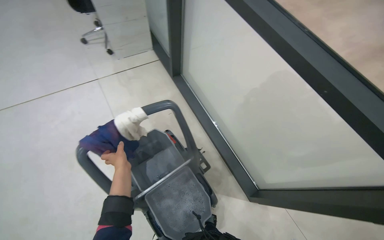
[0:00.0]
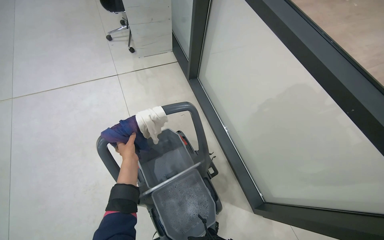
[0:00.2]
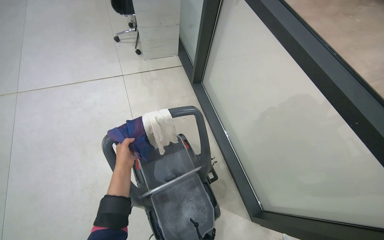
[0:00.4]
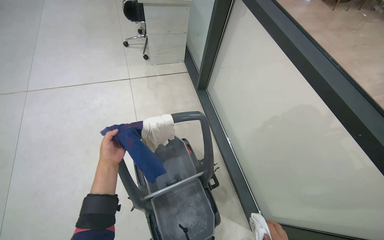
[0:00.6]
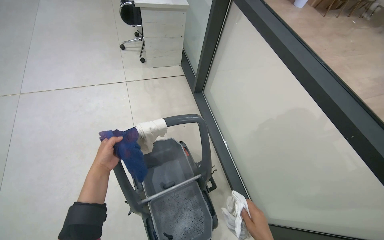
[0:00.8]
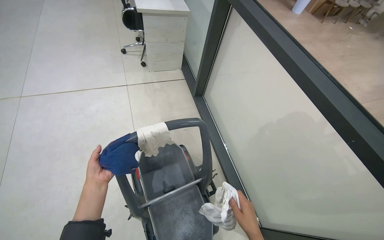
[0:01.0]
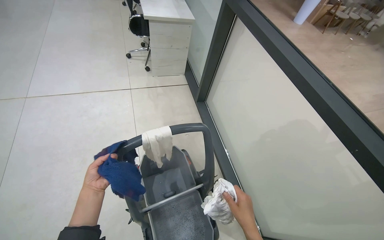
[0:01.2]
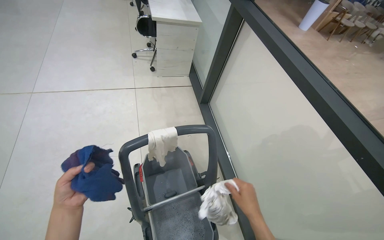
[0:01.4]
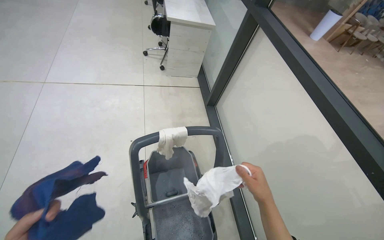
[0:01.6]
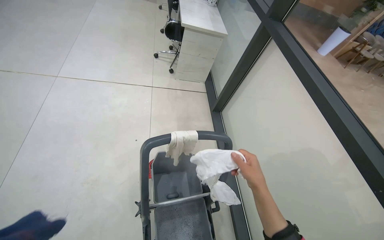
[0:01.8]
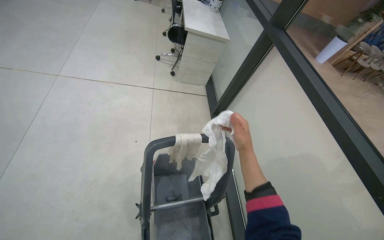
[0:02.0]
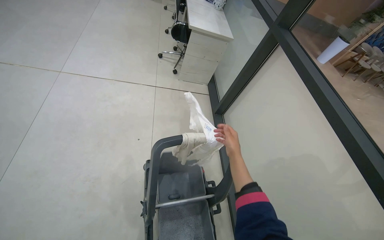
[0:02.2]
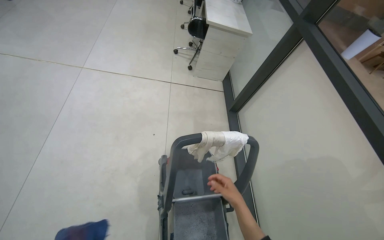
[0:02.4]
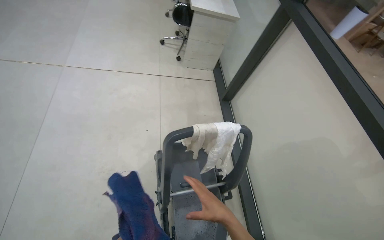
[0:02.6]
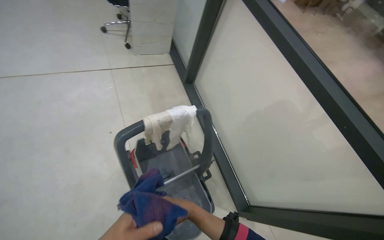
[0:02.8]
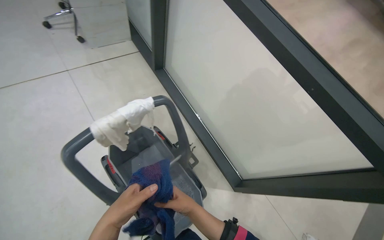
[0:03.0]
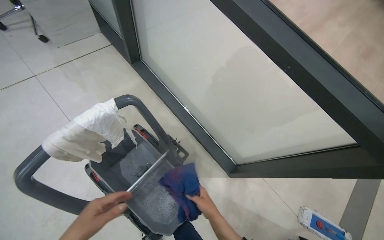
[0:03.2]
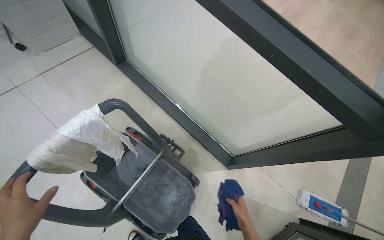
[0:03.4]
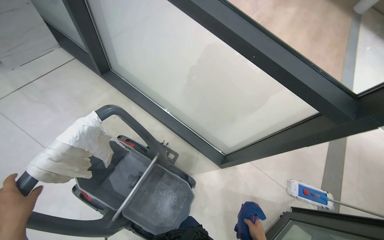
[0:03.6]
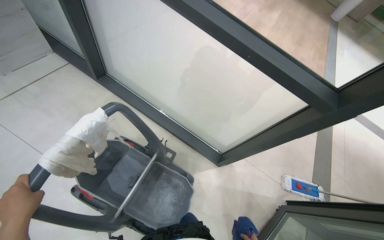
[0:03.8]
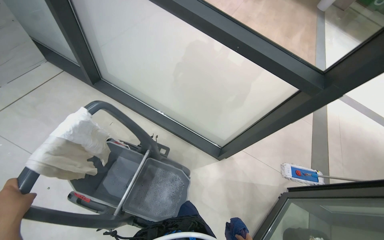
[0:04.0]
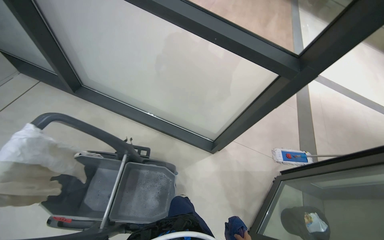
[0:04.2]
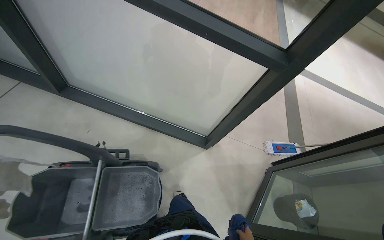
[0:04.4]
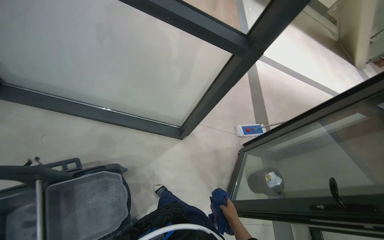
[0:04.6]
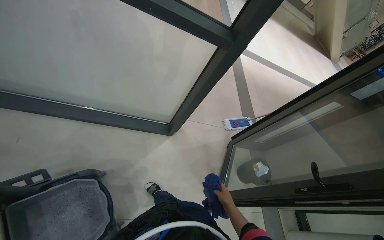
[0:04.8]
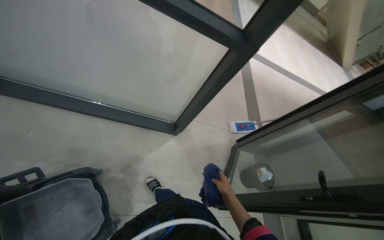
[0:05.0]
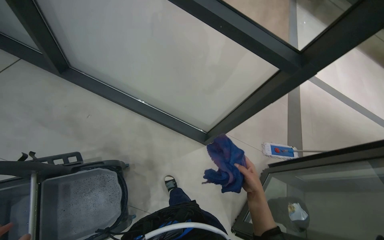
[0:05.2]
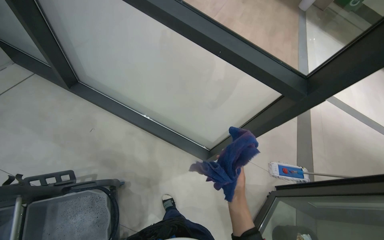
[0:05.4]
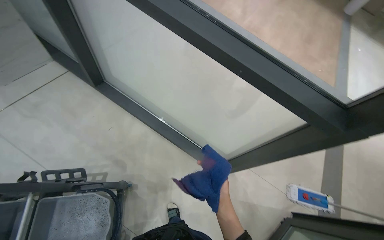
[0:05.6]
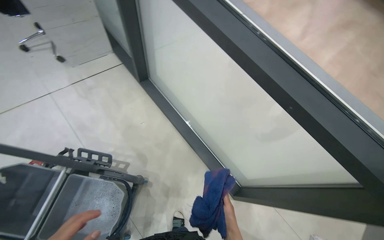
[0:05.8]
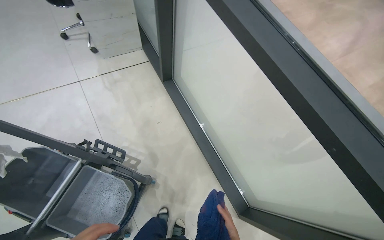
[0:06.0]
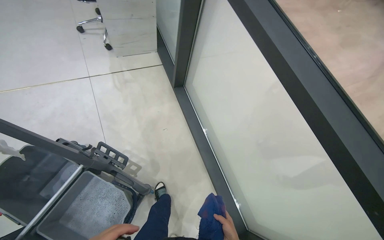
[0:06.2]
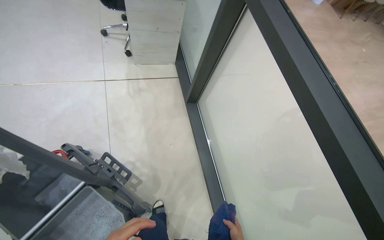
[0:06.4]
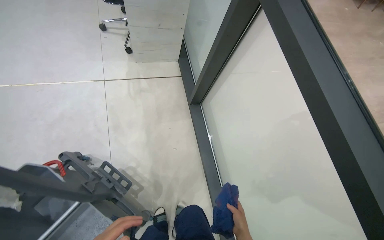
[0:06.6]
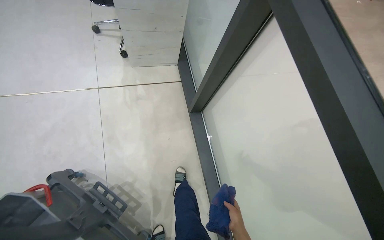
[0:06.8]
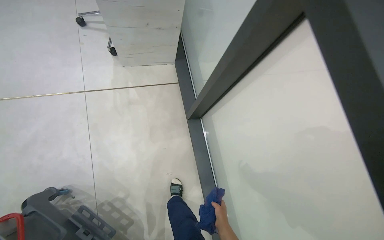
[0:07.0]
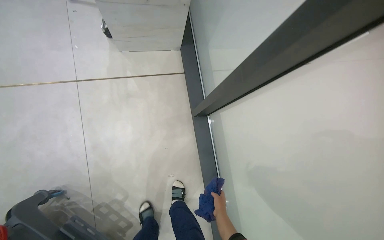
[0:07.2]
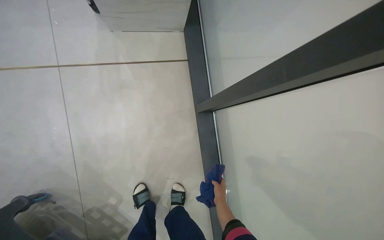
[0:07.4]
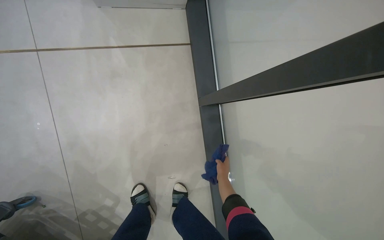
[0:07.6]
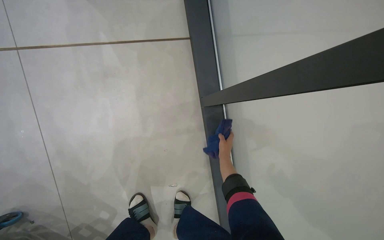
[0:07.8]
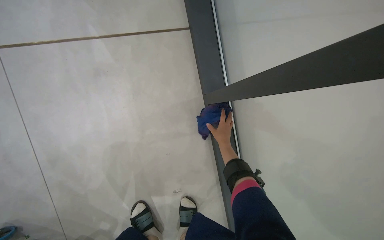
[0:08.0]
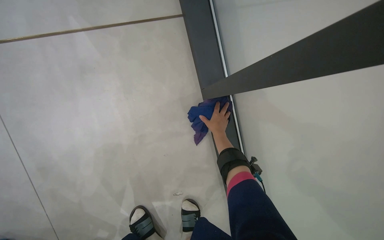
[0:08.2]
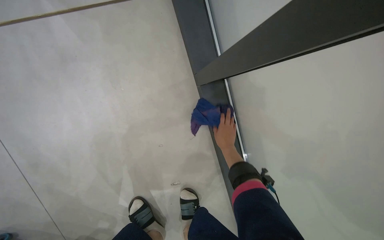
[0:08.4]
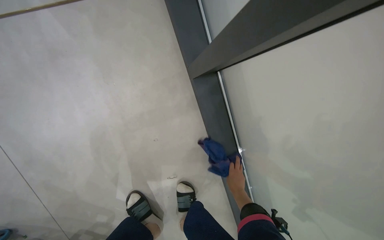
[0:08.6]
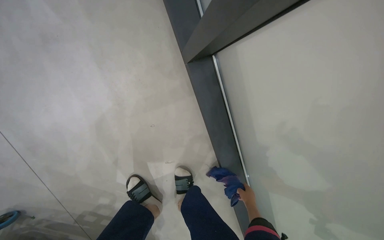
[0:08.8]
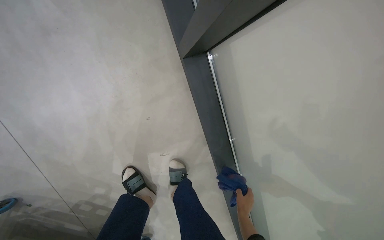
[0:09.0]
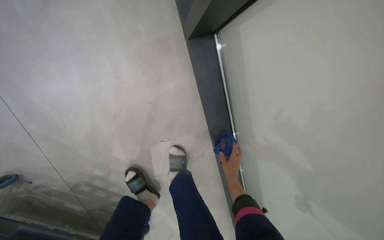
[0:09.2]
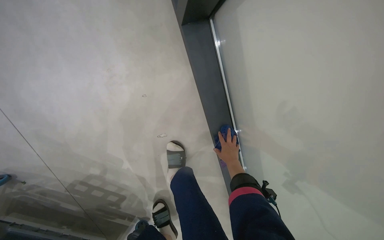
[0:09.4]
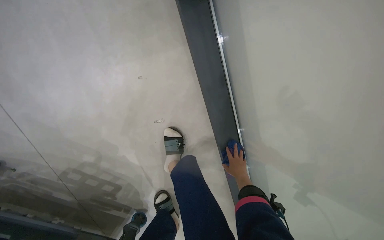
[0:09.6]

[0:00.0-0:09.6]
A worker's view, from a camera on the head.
Job: wiping surfaces.
The whole recording: Wiping glass partitions. The worker wipes the frames of the glass partitions with a blue cloth.
0:01.6 to 0:03.2: The head rotates some 30 degrees to the right. The wearer looks about 20 degrees further downward.
0:03.2 to 0:04.8: The head rotates some 45 degrees to the right. The view tilts approximately 15 degrees downward.
0:04.8 to 0:06.4: The head travels roughly 50 cm. The wearer's head swings some 75 degrees to the left. The wearer looks approximately 15 degrees further upward.
0:06.4 to 0:08.0: The camera travels about 1 m. The view tilts some 25 degrees downward.
0:08.0 to 0:09.6: The view tilts some 15 degrees downward. The right hand moves up and down the picture over roughly 35 cm, changing direction 2 times.

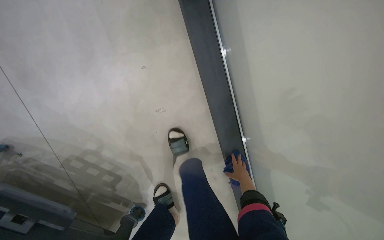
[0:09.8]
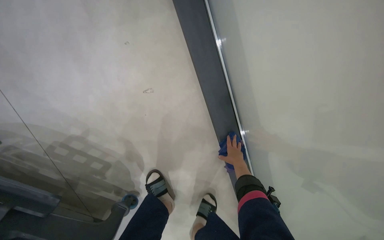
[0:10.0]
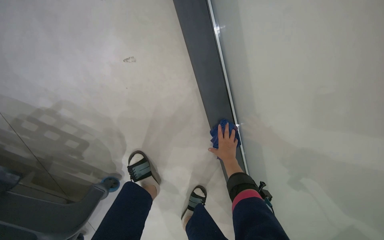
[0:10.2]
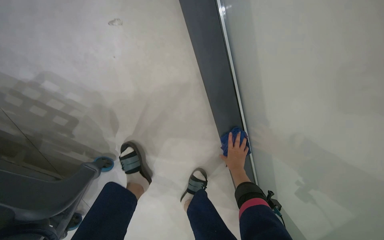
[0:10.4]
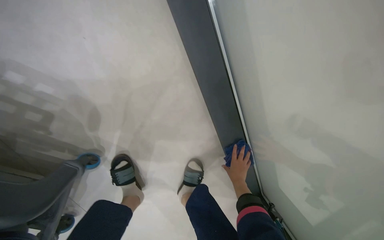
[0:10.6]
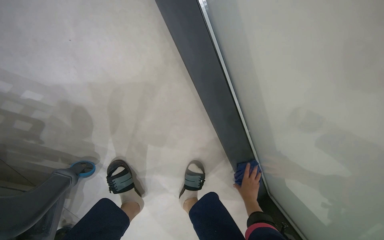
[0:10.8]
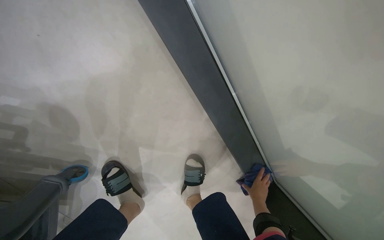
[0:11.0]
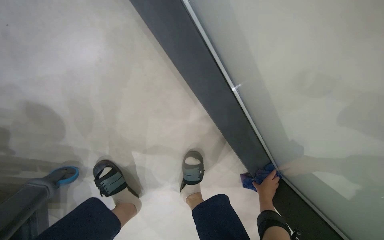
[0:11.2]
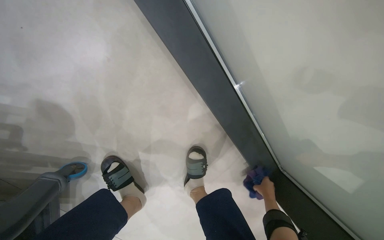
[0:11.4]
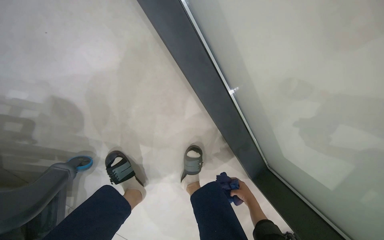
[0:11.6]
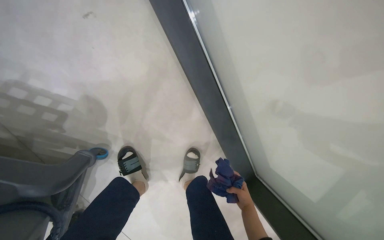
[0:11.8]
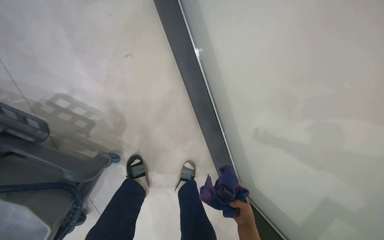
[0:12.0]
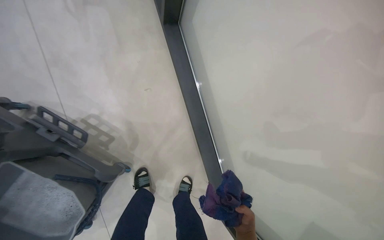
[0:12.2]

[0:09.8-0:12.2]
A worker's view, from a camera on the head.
Job: wiping surfaces.
The whole recording: Wiping glass partitions. The worker wipes the frames of the glass partitions with a blue cloth.
0:09.8 to 0:11.0: The camera travels approximately 40 cm. The view tips downward by about 20 degrees.
0:11.0 to 0:12.2: The head travels approximately 60 cm. The view tips upward by some 25 degrees.

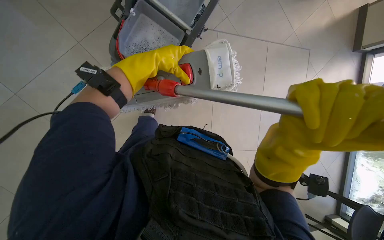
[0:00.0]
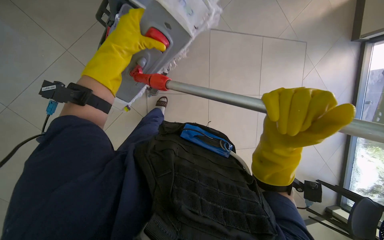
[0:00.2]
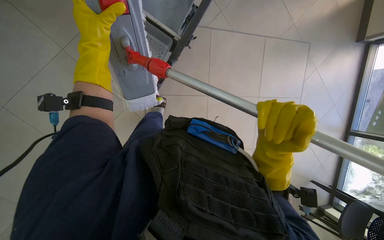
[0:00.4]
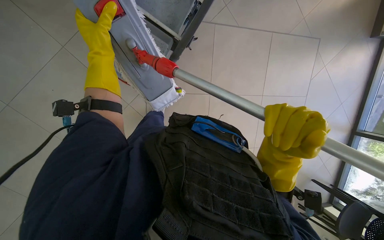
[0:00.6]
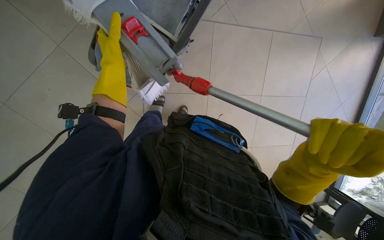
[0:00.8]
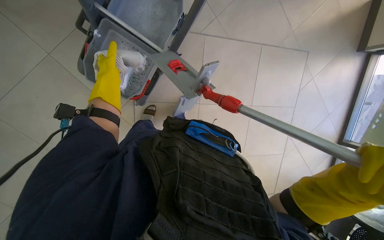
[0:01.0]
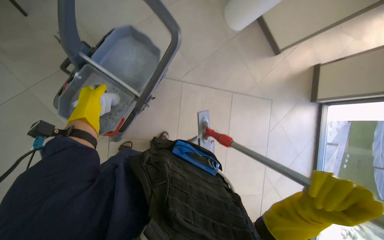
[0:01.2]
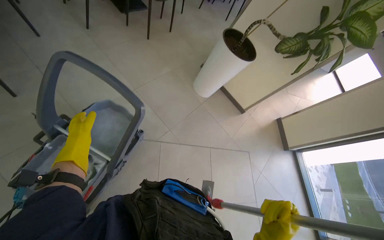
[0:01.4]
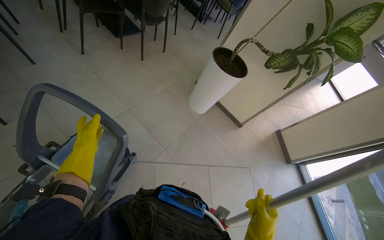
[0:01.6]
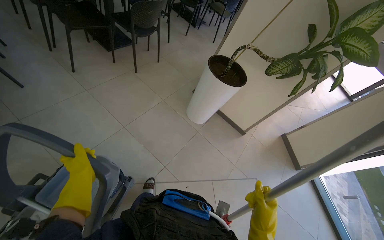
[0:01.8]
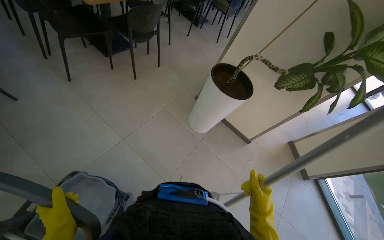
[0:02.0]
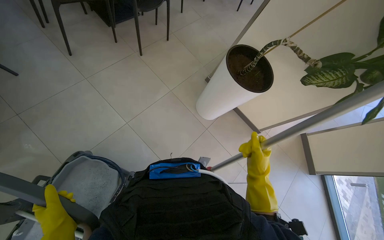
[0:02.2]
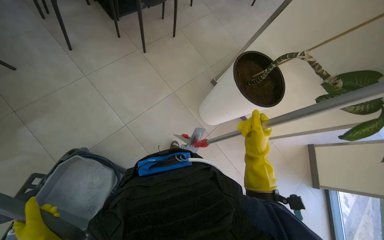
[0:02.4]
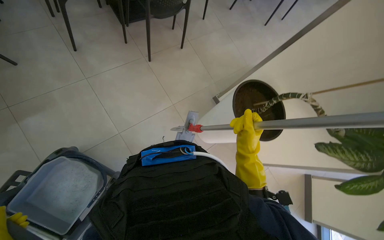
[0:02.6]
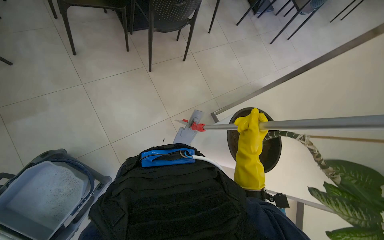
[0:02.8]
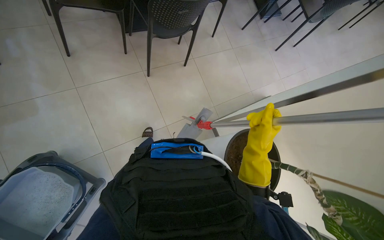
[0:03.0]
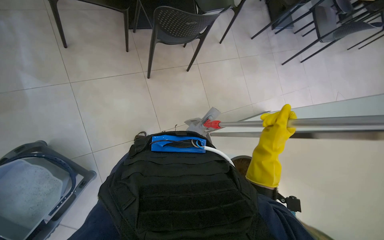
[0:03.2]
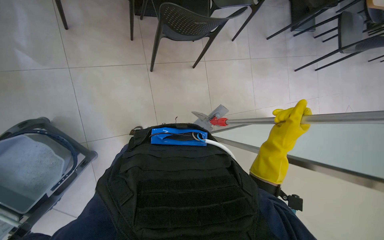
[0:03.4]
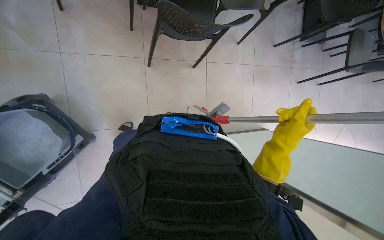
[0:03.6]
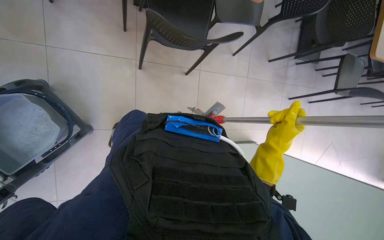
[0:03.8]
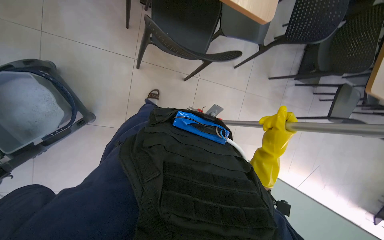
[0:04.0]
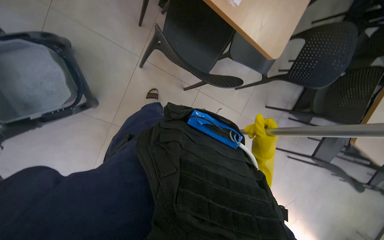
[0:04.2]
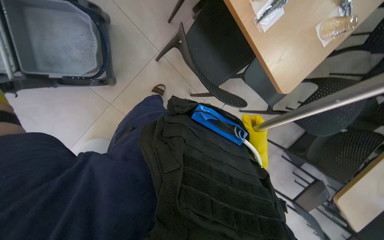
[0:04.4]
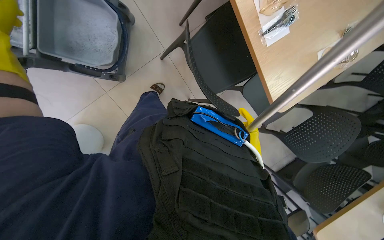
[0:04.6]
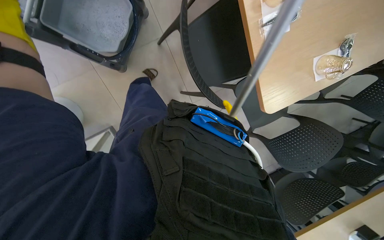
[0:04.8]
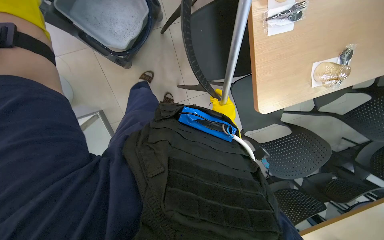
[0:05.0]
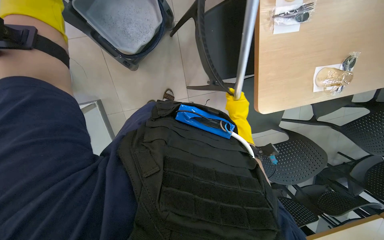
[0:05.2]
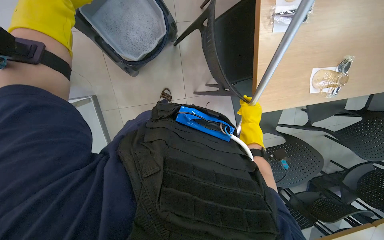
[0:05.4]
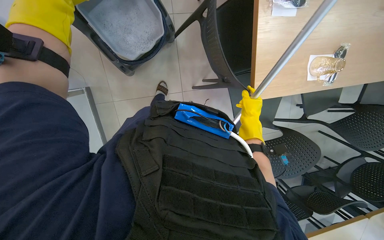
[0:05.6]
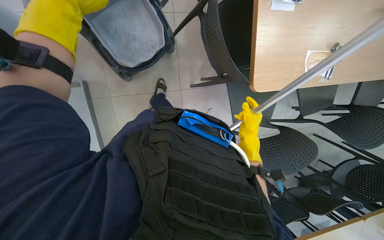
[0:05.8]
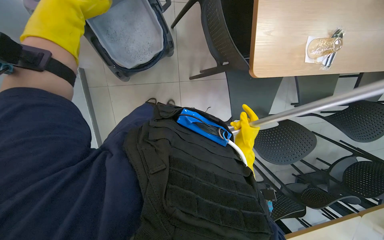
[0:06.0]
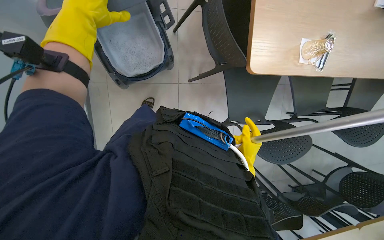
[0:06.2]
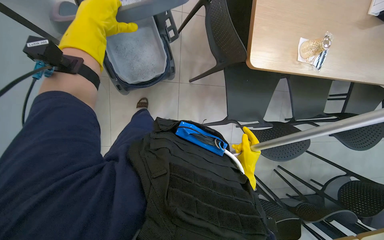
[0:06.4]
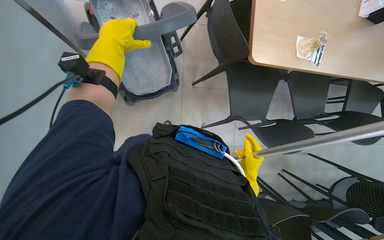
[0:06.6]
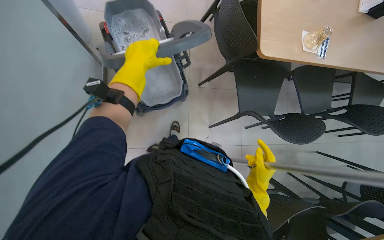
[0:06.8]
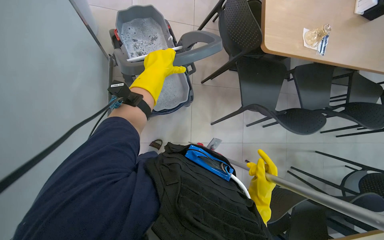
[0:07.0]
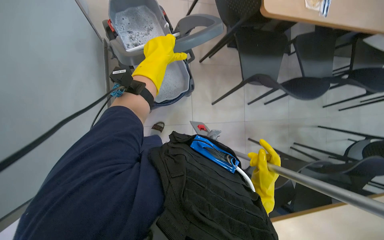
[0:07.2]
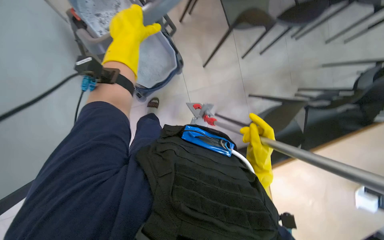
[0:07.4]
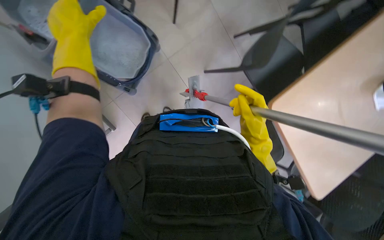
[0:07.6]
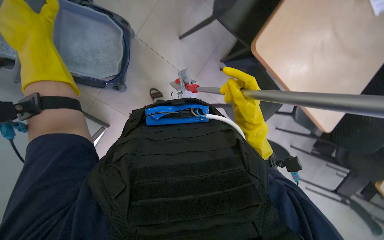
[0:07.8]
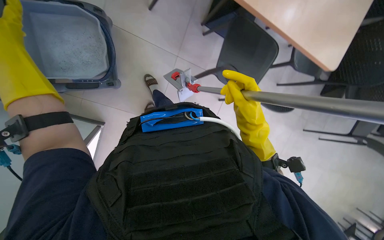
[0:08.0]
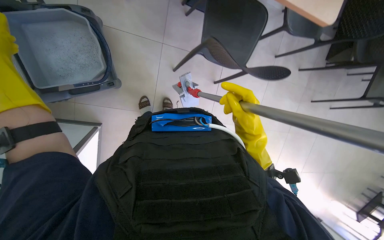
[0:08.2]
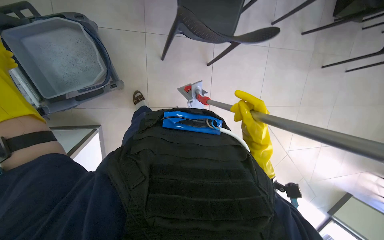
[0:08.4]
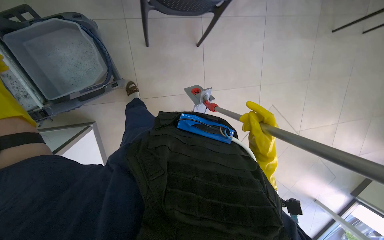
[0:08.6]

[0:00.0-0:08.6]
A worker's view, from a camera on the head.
Job: preparing cleaning supplies.
The whole recording: Cleaning mop head. The worker cleans the mop head in the bucket.
0:00.0 to 0:01.4: The view tilts about 20 degrees upward.
0:02.8 to 0:04.4: The wearer moves about 60 cm. Everything in view rotates roughly 45 degrees clockwise.
0:04.4 to 0:05.8: The wearer moves some 50 cm. Everything in view rotates roughly 35 degrees clockwise.
0:05.8 to 0:07.2: The camera travels about 60 cm. The camera pitches upward, by roughly 15 degrees.
0:07.2 to 0:08.6: The view tips downward by approximately 15 degrees. The scene turns some 30 degrees counterclockwise in the picture.
